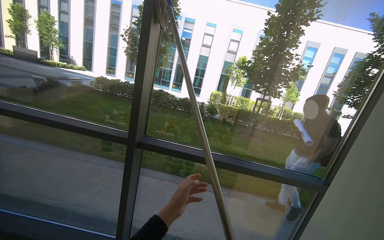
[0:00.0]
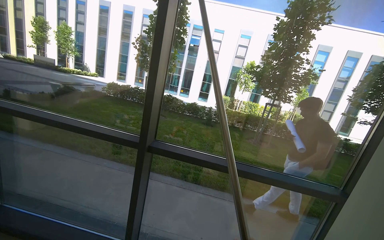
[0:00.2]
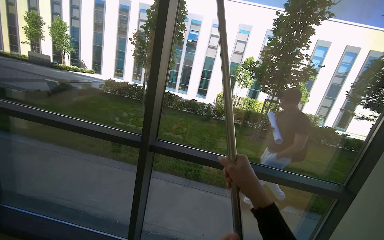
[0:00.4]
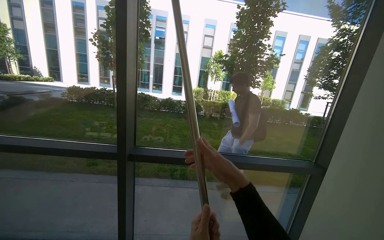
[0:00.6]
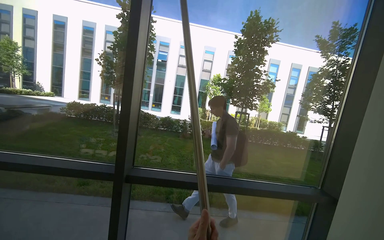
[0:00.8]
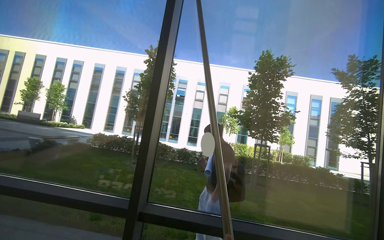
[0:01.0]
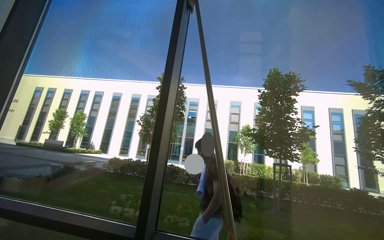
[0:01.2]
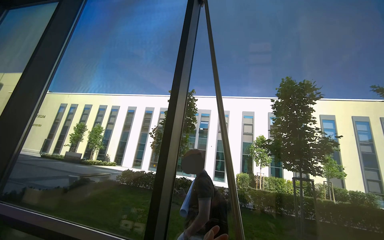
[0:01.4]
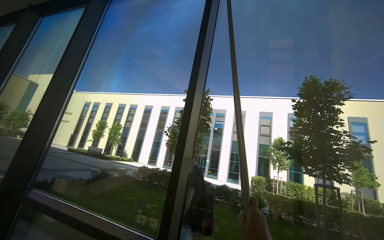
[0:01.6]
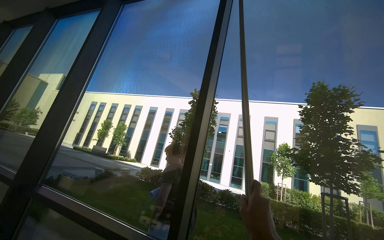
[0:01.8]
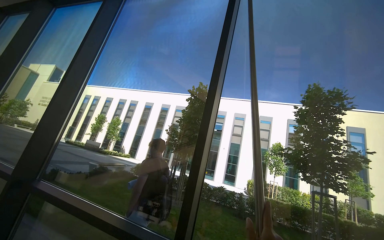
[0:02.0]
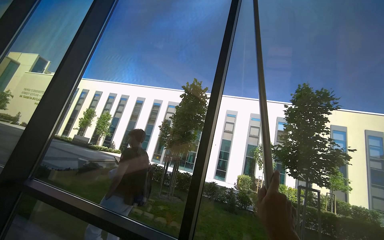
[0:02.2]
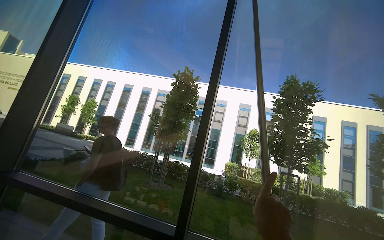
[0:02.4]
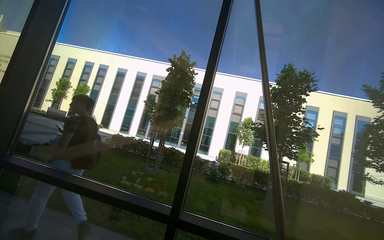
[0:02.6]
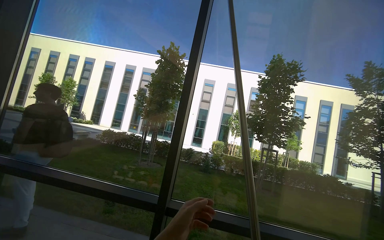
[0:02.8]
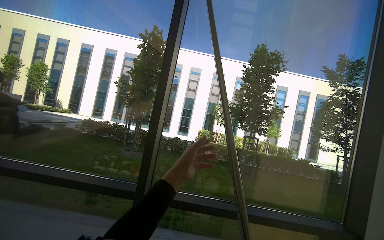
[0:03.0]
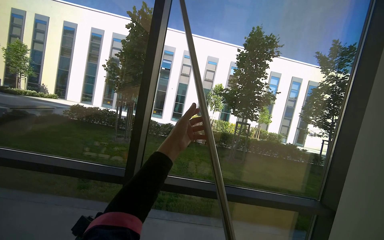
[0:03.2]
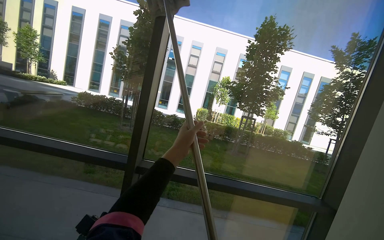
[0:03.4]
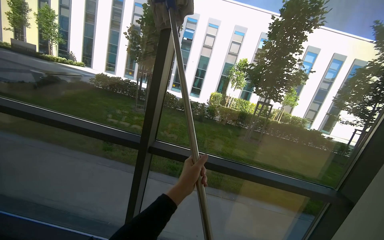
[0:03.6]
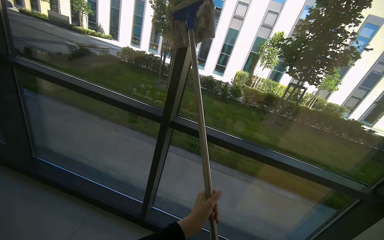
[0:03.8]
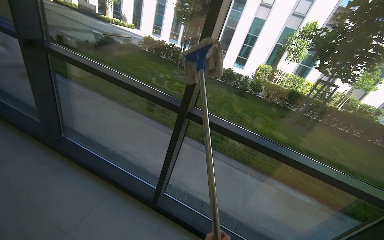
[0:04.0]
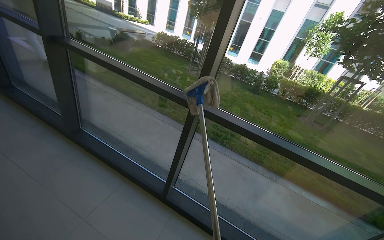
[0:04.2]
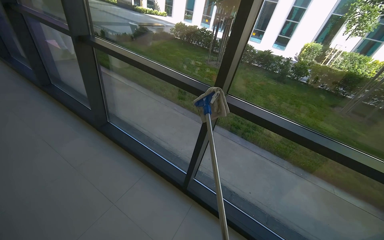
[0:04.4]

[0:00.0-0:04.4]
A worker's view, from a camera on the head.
Job: cleaning windows.
The whole recording: Wiping large windows. The worker wipes the large windows with a long-handled tool.
0:00.0 to 0:01.4: The view tilts some 30 degrees upward.
0:01.4 to 0:03.0: The wearer looks about 20 degrees further downward.
0:03.0 to 0:04.4: The head turns to the left by some 35 degrees. The view tips downward by roughly 30 degrees.

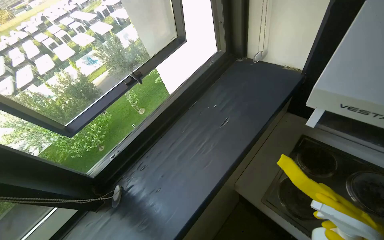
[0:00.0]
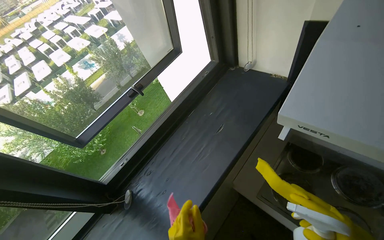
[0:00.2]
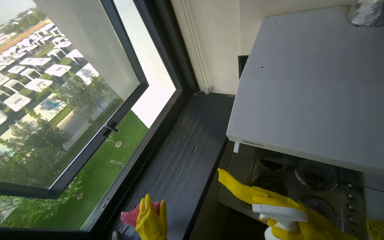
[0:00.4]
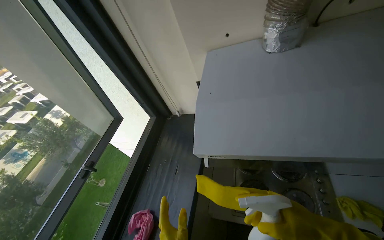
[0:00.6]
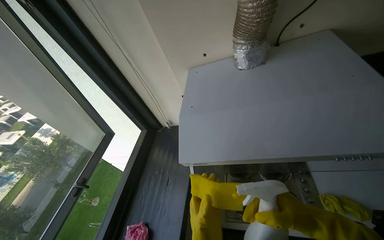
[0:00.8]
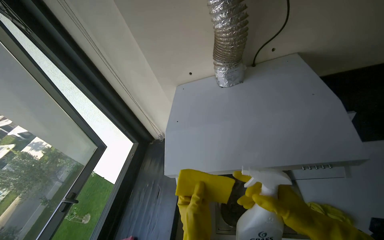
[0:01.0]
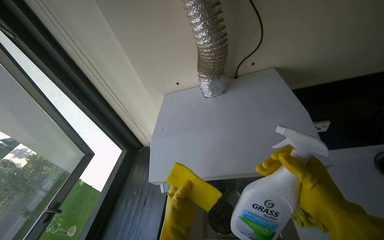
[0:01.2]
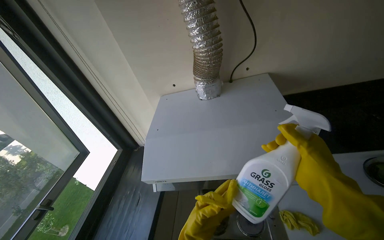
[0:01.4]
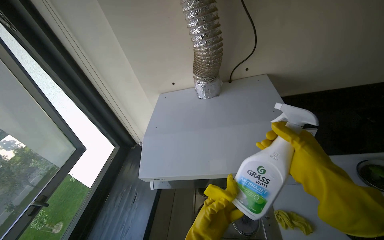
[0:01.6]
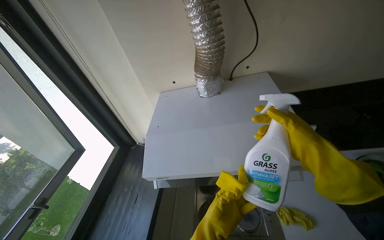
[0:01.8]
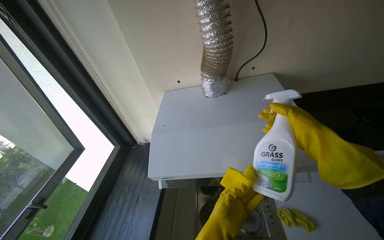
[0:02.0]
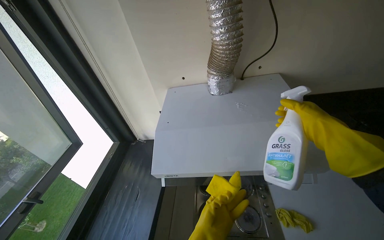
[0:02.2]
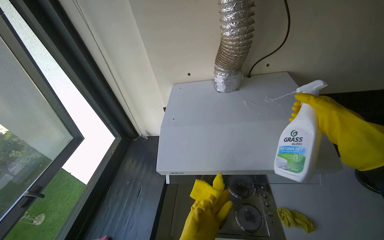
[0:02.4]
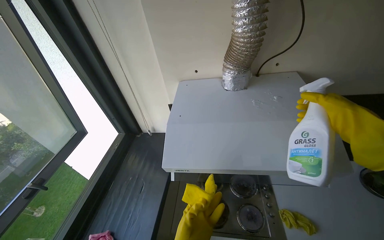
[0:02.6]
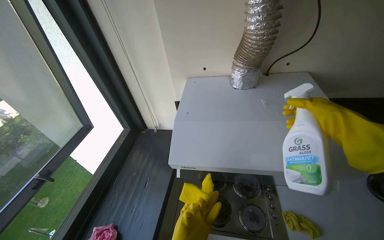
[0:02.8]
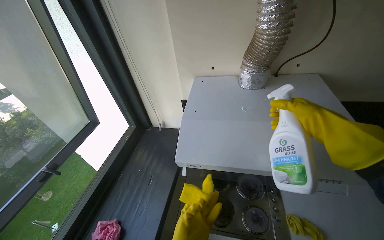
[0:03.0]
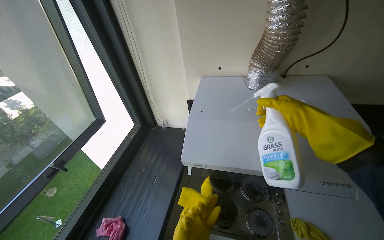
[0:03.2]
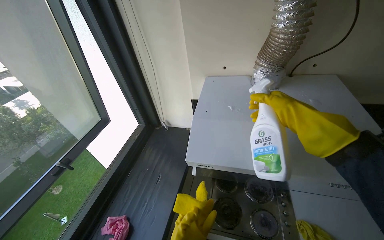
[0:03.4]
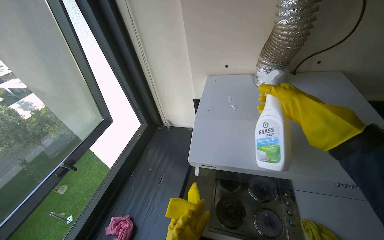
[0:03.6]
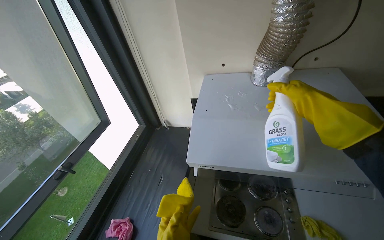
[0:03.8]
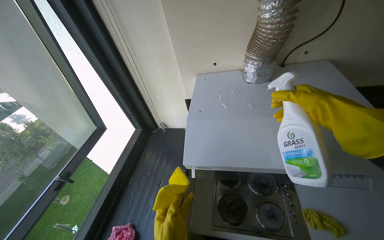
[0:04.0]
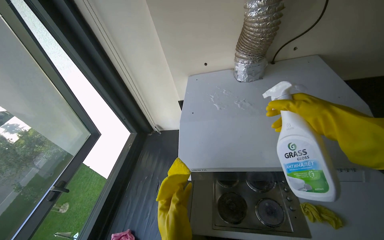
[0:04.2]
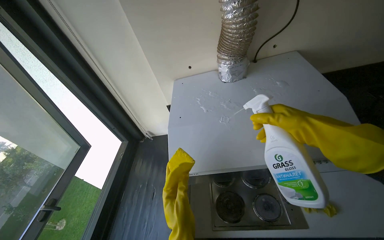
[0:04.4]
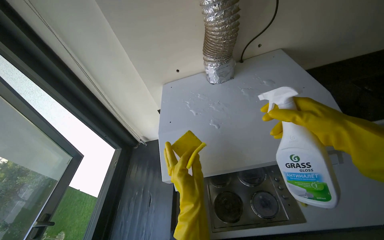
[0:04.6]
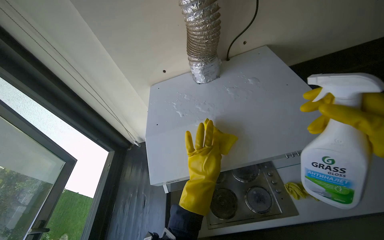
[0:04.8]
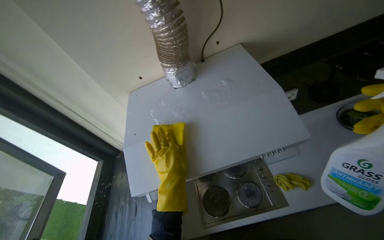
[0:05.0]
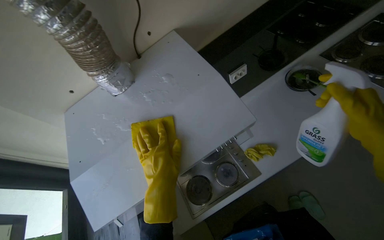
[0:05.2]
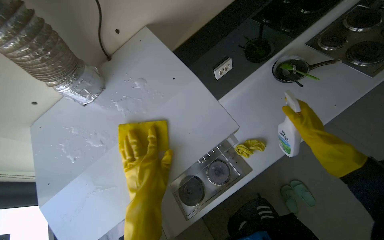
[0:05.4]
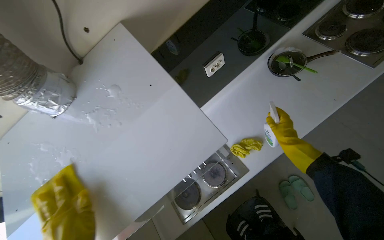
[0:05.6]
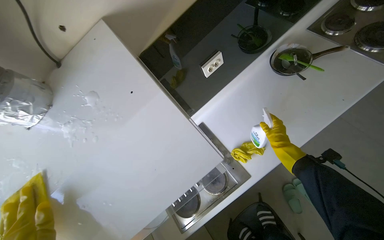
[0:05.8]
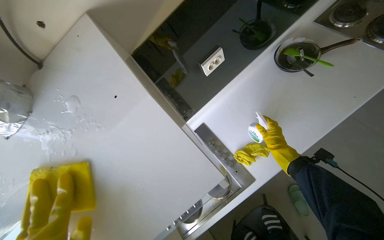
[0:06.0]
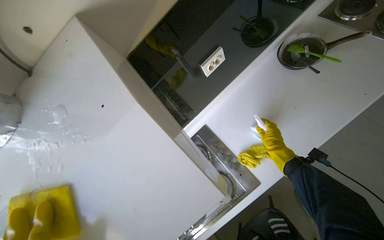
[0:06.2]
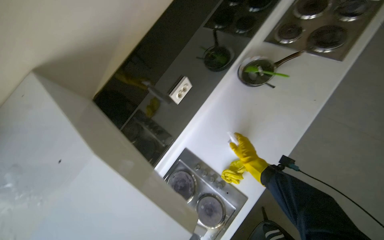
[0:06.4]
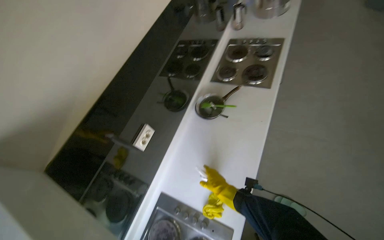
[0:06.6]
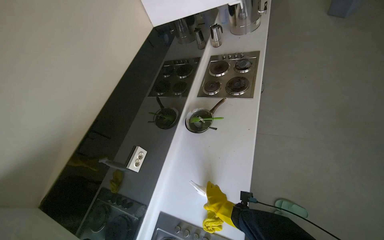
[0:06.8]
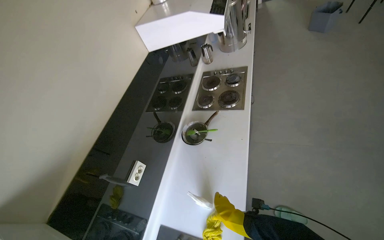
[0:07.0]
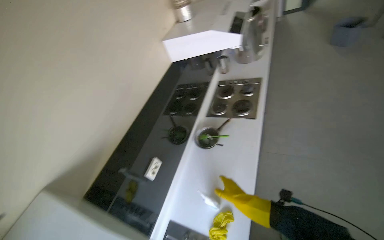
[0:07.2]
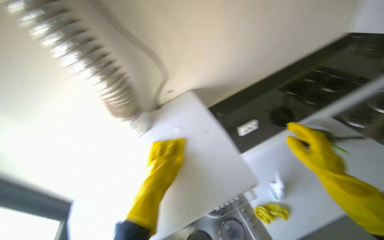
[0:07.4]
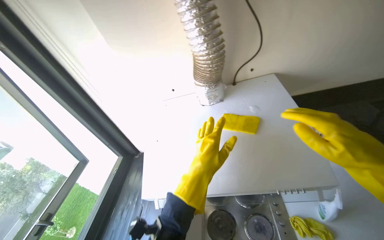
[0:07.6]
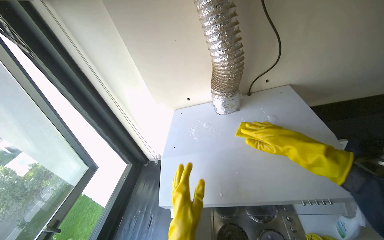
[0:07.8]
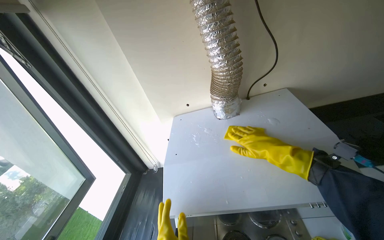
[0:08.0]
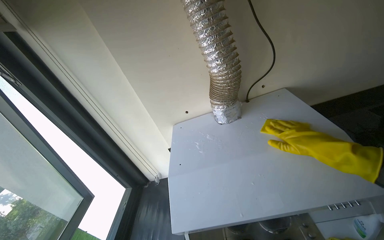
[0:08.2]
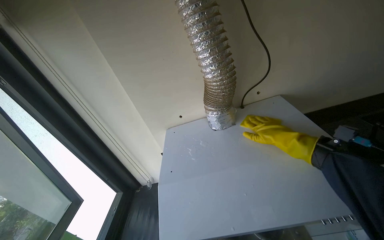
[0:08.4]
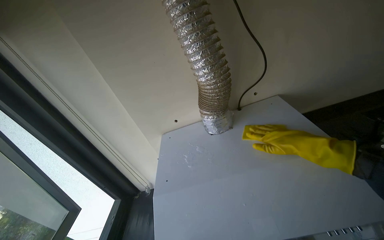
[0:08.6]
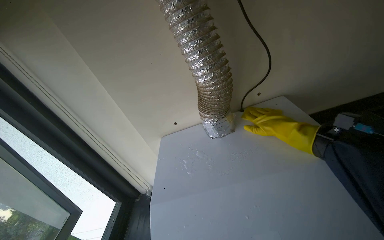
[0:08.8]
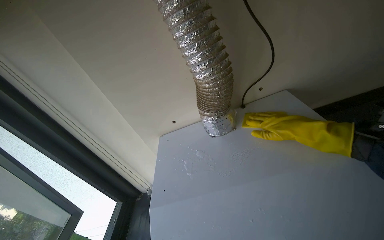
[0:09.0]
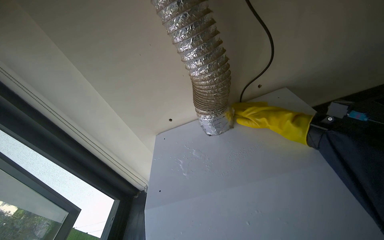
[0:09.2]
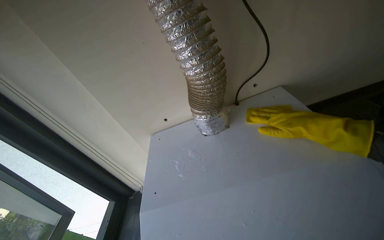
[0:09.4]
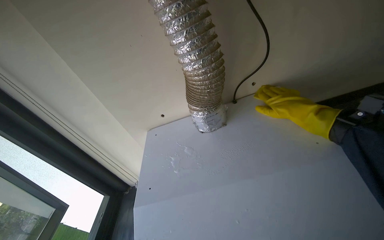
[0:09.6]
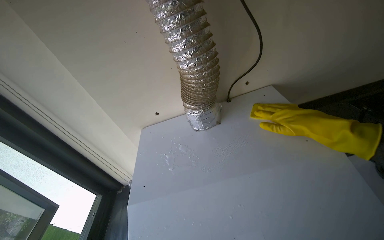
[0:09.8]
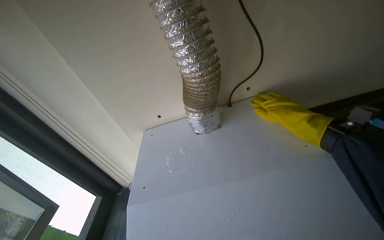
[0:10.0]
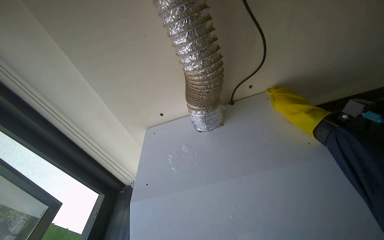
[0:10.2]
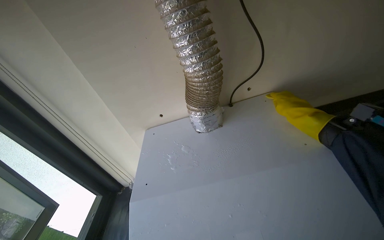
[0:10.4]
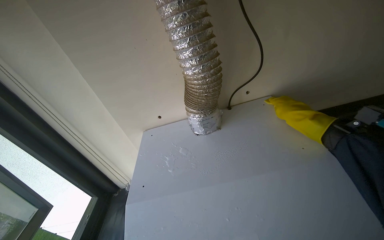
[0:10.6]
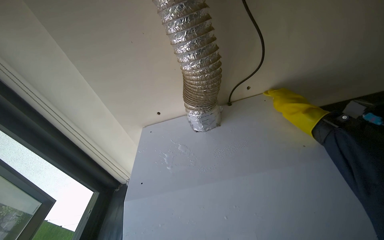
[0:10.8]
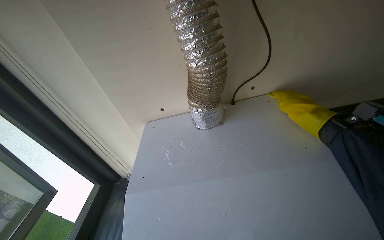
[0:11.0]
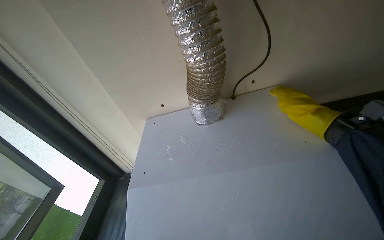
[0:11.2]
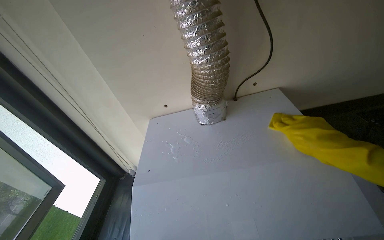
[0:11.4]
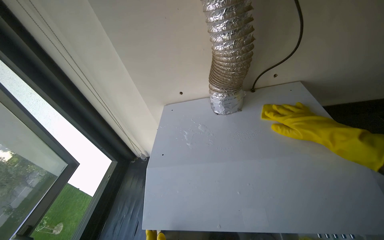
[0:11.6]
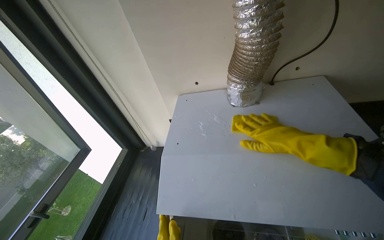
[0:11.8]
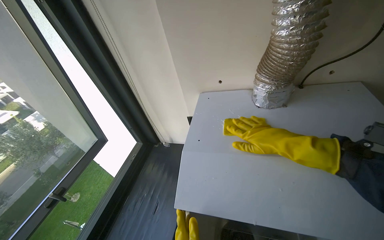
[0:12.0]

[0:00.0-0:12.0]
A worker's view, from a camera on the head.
Job: cleaning kitchen.
The whole recording: Cleaning kitchen range hood. The worker sprays cleaner and wipes the kitchen range hood with a cloth.
0:00.0 to 0:01.6: The camera is carried about 40 cm. The wearer looks approximately 35 degrees further to the right. The view tips upward by about 25 degrees.
0:04.4 to 0:06.0: The wearer moves about 50 cm. The wearer's head swings some 40 degrees to the right. The view tips downward by about 15 degrees.
0:06.0 to 0:07.6: The wearer's head swings roughly 30 degrees to the left. The camera pitches upward, by roughly 15 degrees.
0:09.0 to 0:10.4: The right hand swings nearer and farther, about 15 cm each way, with 3 reversals.
0:10.4 to 0:12.0: The right hand moves to the left and down the picture, approximately 30 cm, and travels nearer to the camera and back again, some 15 cm each way.

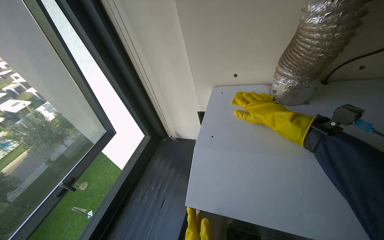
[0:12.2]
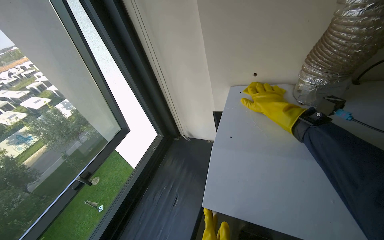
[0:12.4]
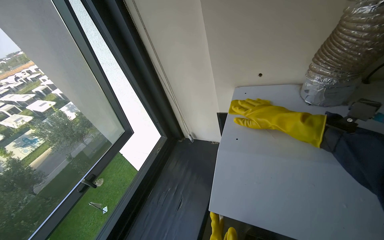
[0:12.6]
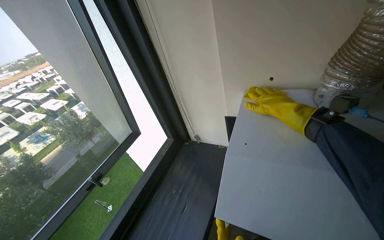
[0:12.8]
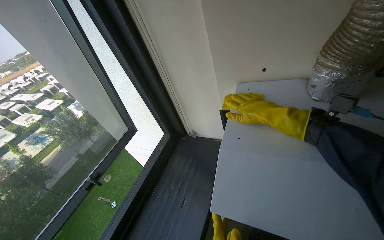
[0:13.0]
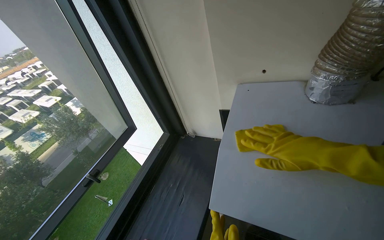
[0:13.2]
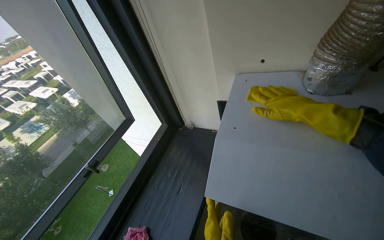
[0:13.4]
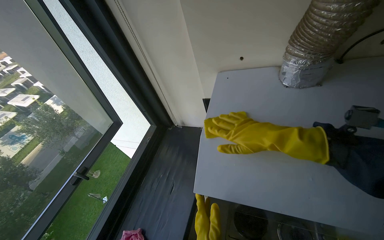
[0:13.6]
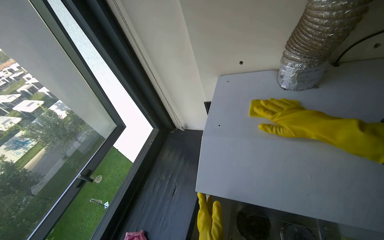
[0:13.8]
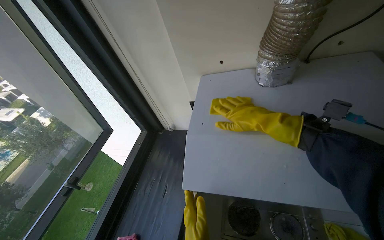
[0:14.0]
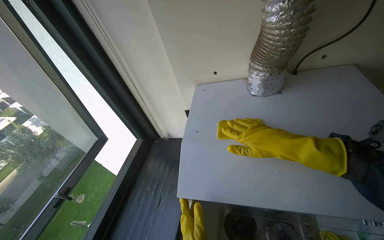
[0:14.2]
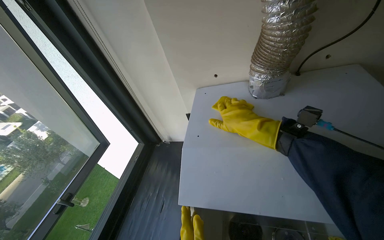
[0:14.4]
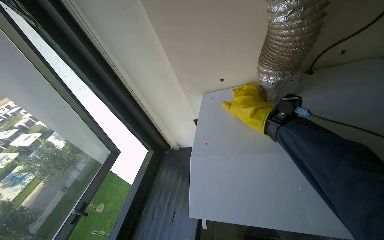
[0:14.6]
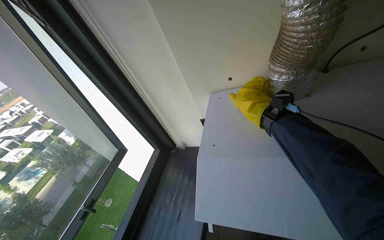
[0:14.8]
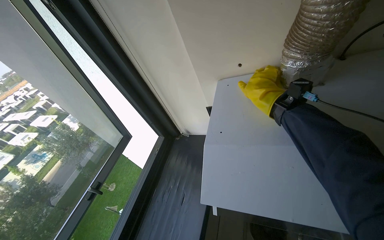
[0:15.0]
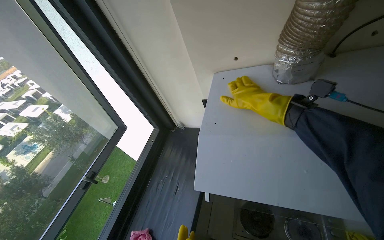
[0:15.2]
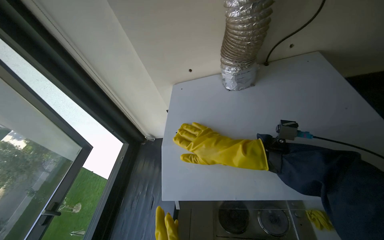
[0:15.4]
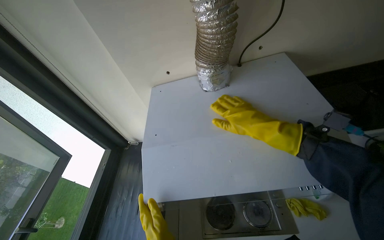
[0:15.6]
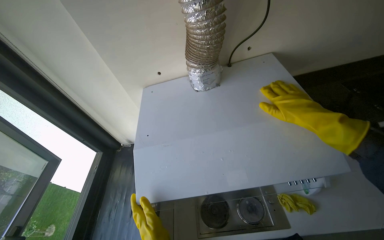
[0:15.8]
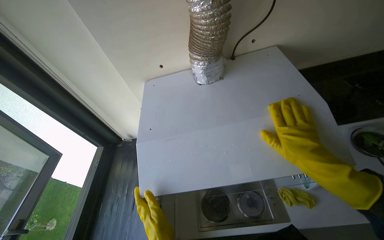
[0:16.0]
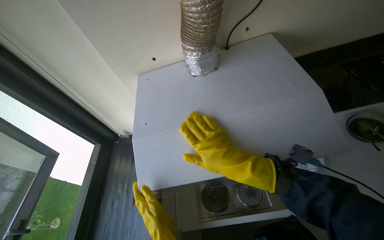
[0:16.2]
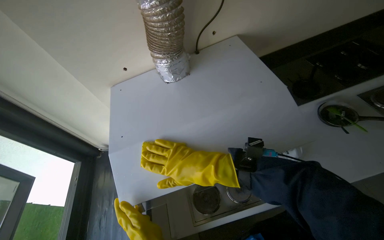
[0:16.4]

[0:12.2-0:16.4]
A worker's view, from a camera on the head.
Job: cleaning kitchen.
The whole recording: Cleaning kitchen range hood. The worker sprays cleaner and wipes the kitchen range hood with a cloth.
0:12.2 to 0:13.6: The right hand moves to the left, some 10 cm.
0:13.6 to 0:15.0: The right hand shifts about 15 cm up the picture and farther from the camera.
0:15.0 to 0:16.4: The wearer looks approximately 30 degrees further to the right. The right hand goes approximately 30 cm down the picture and nearer to the camera.
